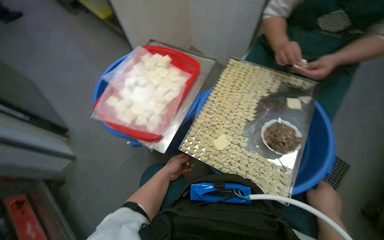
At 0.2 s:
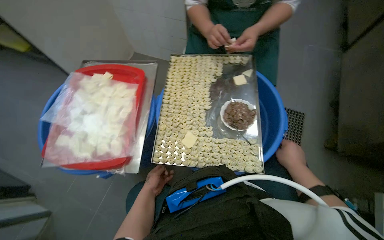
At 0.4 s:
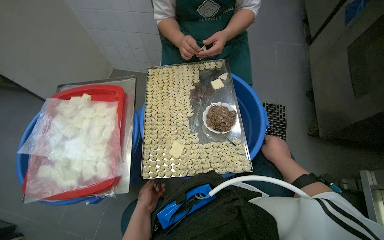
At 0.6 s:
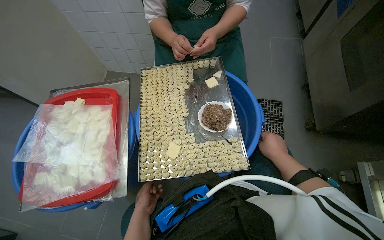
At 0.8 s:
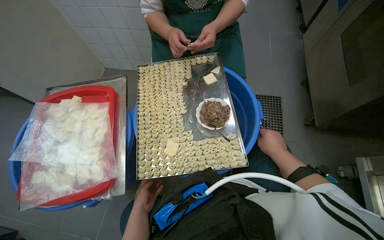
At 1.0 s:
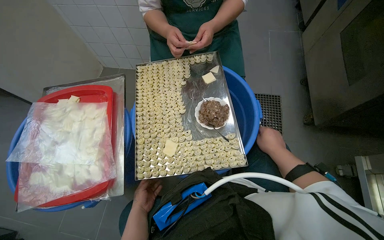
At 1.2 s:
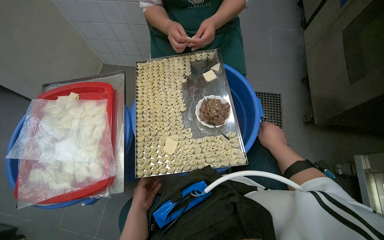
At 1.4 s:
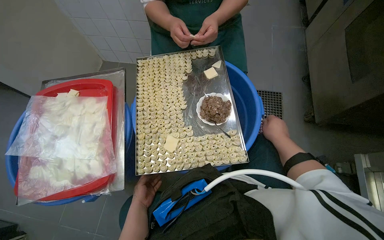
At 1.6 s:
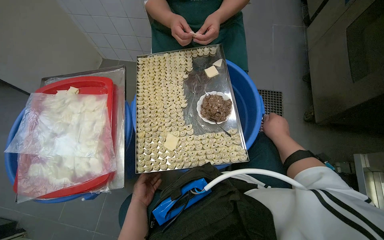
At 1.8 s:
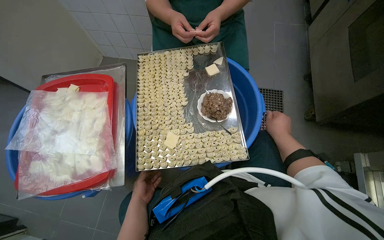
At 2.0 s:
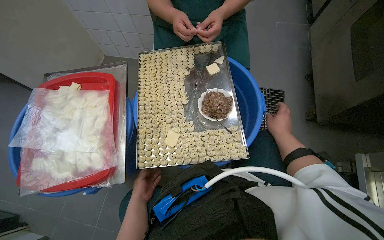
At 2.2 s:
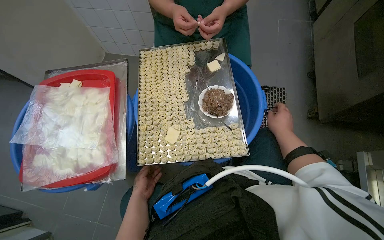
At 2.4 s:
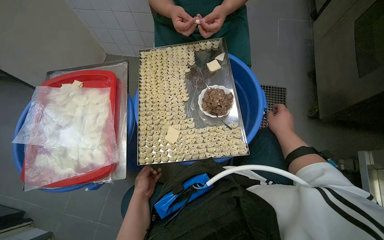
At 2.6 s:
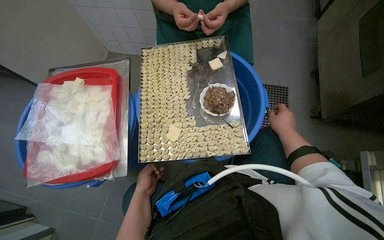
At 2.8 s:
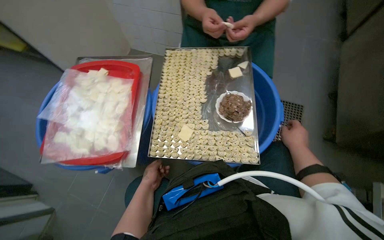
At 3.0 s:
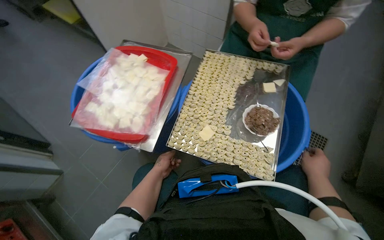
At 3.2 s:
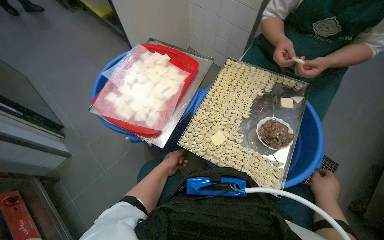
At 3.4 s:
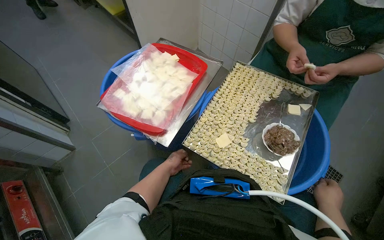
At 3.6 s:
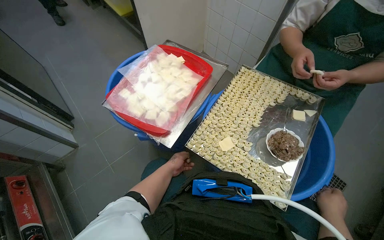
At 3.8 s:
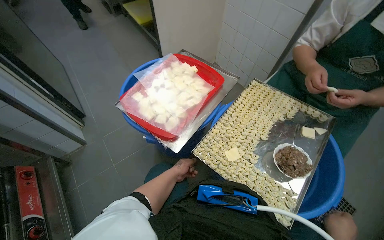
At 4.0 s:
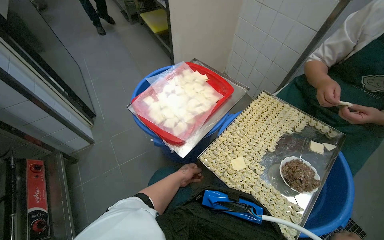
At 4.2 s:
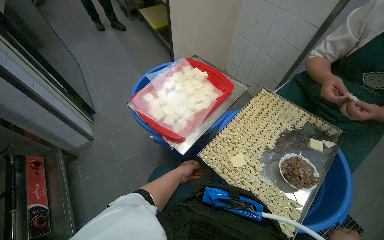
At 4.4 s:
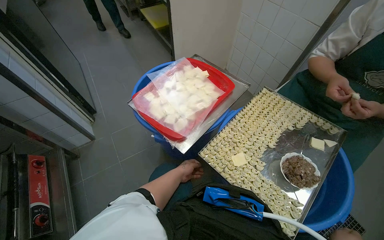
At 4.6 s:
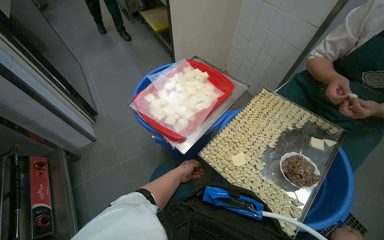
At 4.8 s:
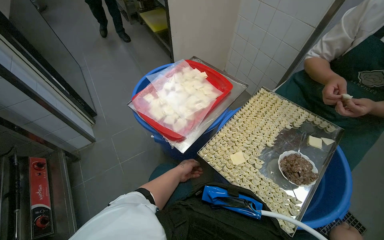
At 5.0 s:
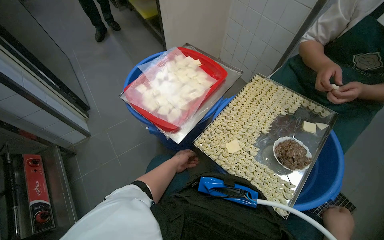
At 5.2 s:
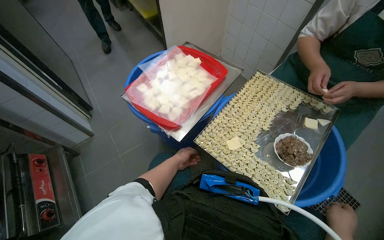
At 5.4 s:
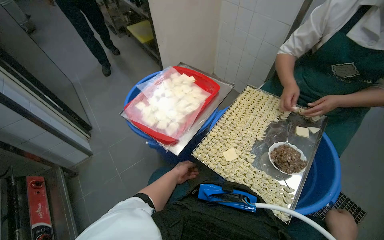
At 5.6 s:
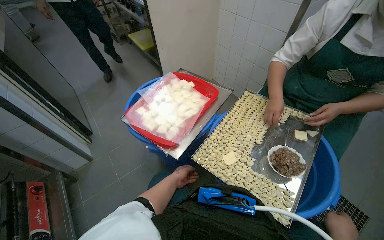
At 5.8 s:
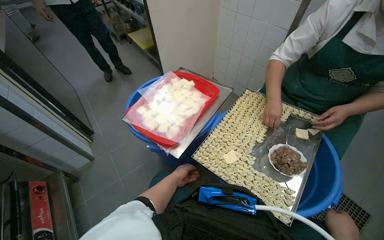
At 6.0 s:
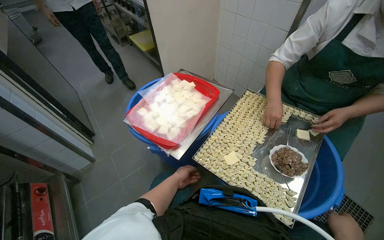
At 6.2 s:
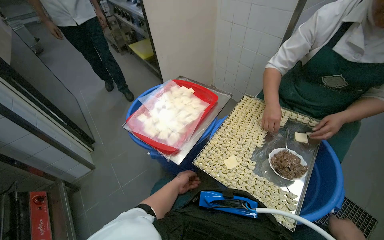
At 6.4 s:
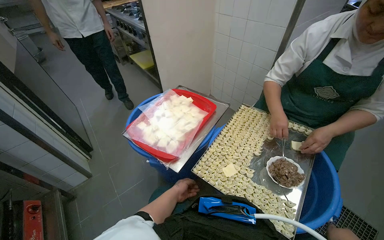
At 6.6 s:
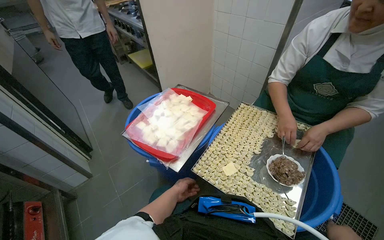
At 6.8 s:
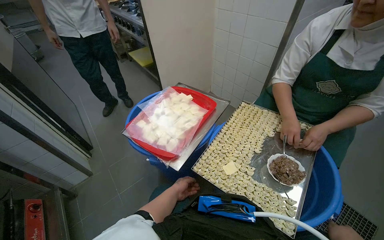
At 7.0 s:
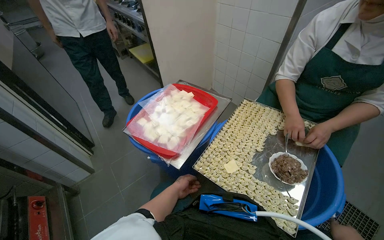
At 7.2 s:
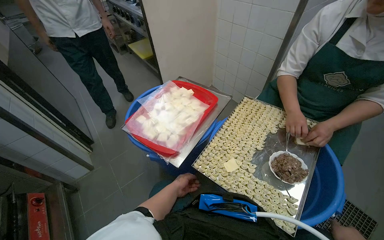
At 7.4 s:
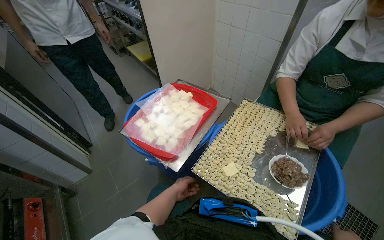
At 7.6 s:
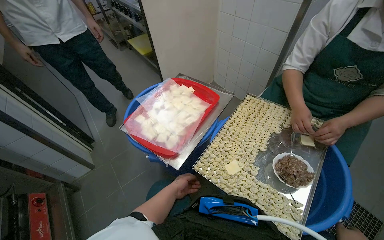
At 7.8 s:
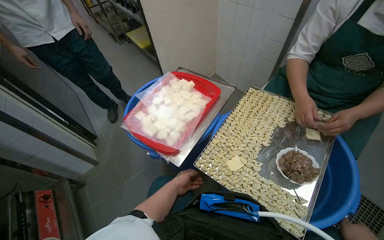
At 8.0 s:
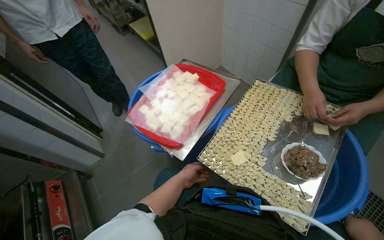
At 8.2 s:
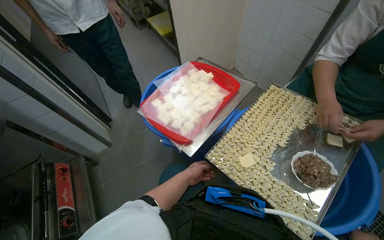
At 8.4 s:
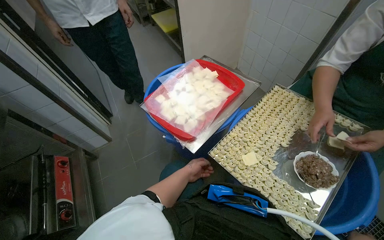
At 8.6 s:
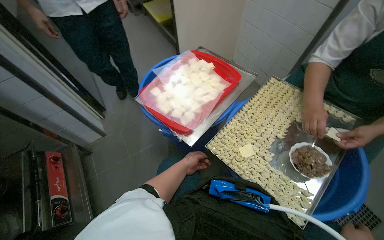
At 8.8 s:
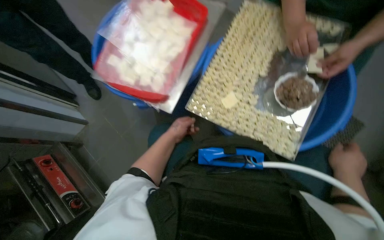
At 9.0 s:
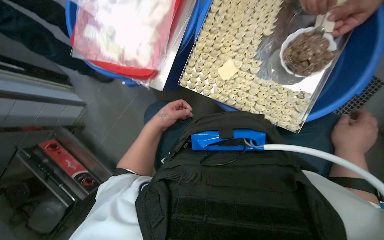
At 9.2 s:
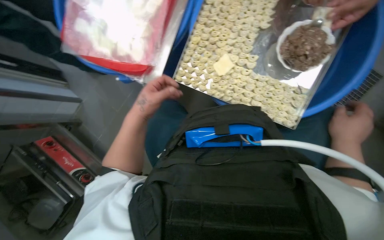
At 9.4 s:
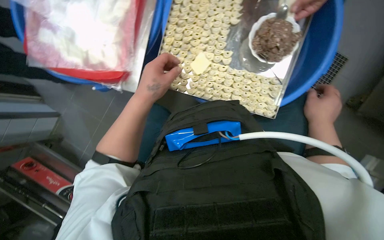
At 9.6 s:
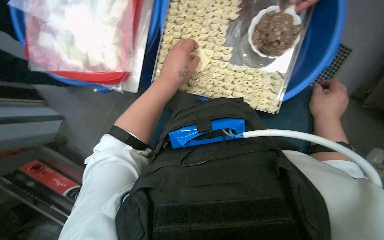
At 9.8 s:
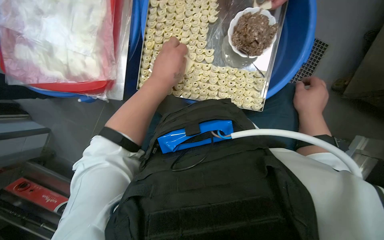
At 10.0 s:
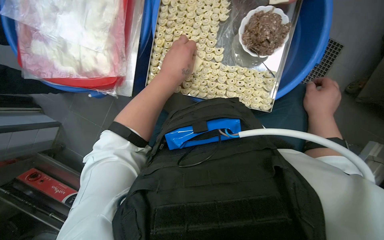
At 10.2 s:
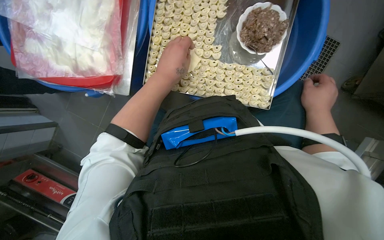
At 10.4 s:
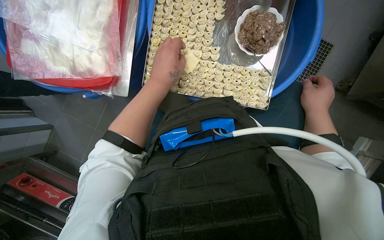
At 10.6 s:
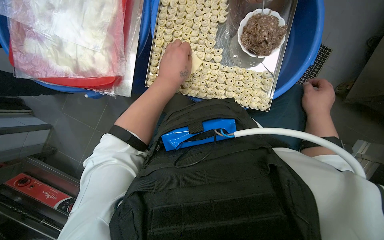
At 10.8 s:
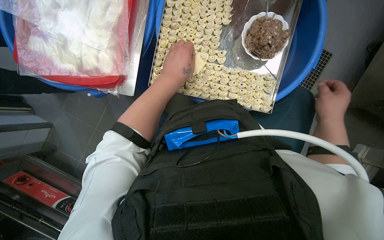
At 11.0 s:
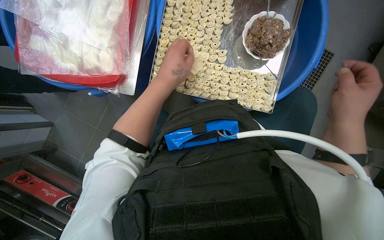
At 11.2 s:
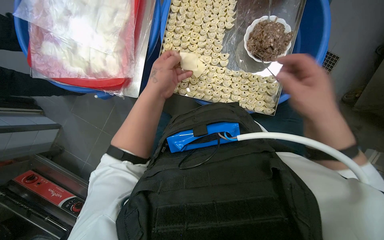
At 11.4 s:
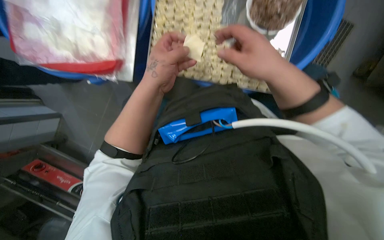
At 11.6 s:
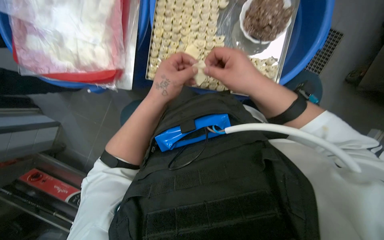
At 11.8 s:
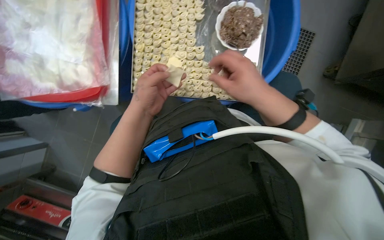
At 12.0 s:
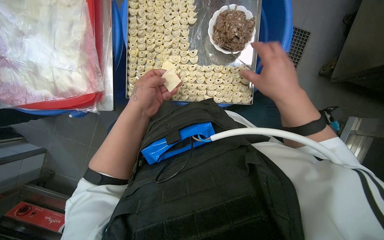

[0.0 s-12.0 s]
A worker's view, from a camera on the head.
Job: preparing food.
The whole recording: Making dumplings with meat filling. The worker picks up dough, fills it with meat, folds it, and places the finished dumpling on a tray.
0.0 to 1.6 s: The head turns to the right by roughly 35 degrees.
7.6 to 9.0 s: The view tilts roughly 35 degrees downward.
9.0 to 10.4 s: The left hand is displaced nearer to the camera and up the picture by approximately 20 cm. The right hand travels farther from the camera by some 10 cm.
10.4 to 12.0 s: The right hand goes roughly 20 cm to the left and nearer to the camera.

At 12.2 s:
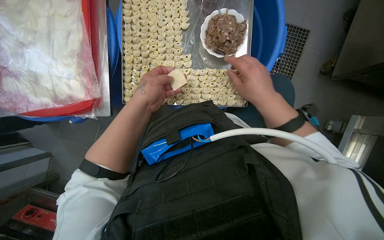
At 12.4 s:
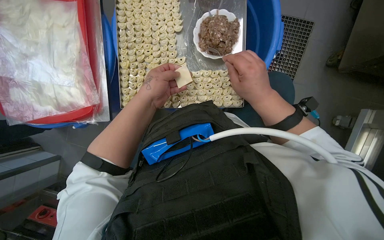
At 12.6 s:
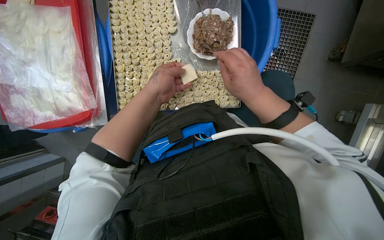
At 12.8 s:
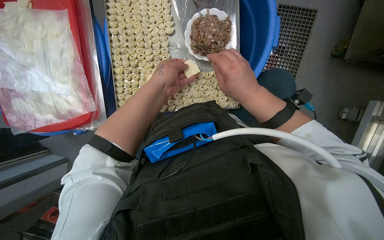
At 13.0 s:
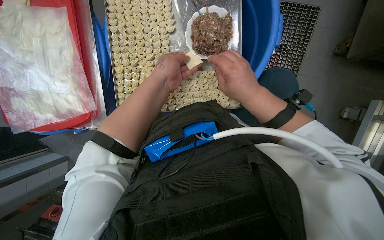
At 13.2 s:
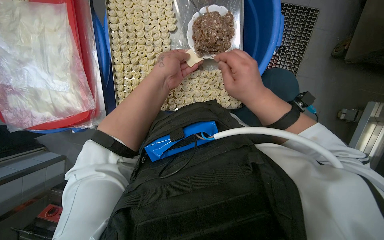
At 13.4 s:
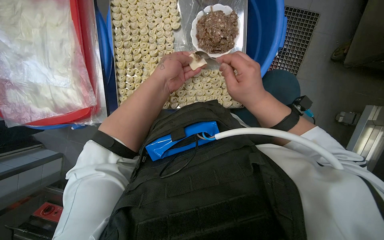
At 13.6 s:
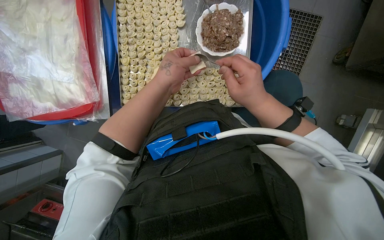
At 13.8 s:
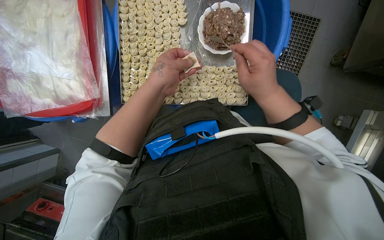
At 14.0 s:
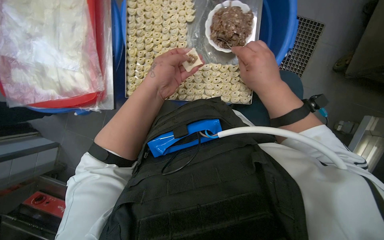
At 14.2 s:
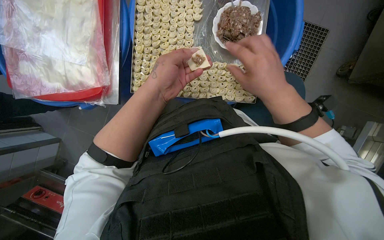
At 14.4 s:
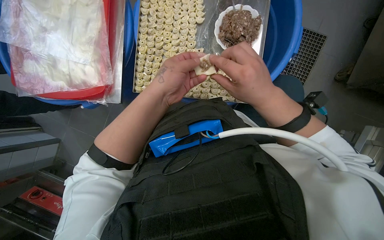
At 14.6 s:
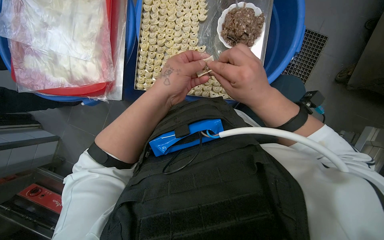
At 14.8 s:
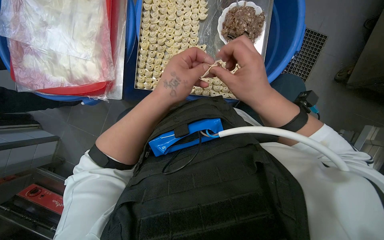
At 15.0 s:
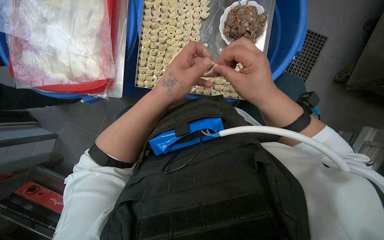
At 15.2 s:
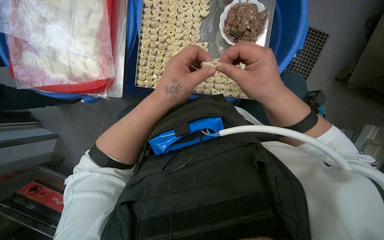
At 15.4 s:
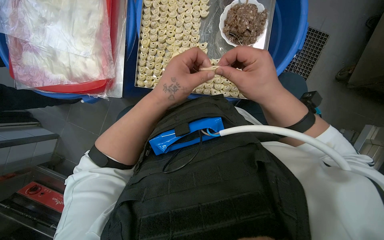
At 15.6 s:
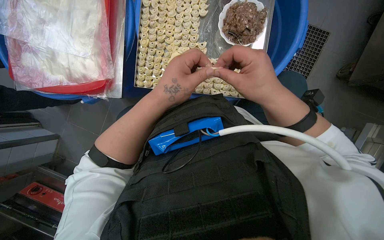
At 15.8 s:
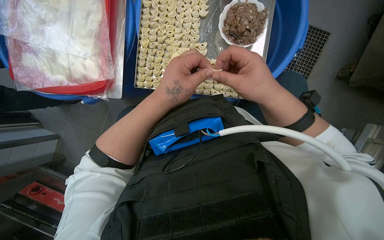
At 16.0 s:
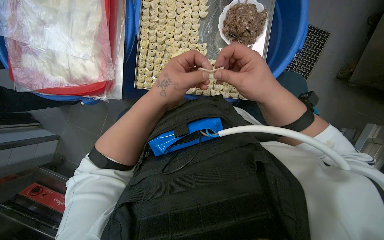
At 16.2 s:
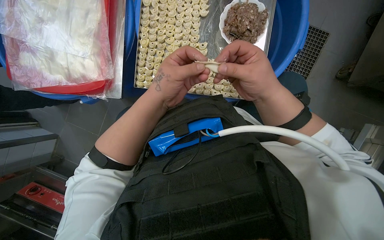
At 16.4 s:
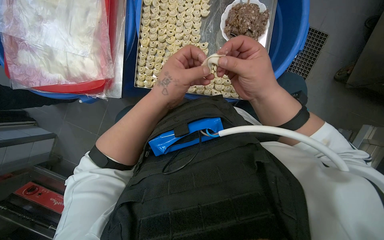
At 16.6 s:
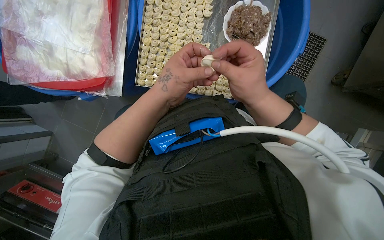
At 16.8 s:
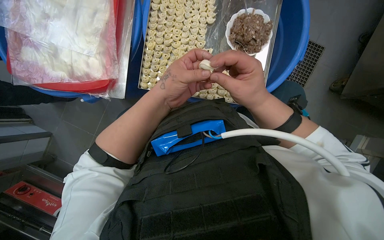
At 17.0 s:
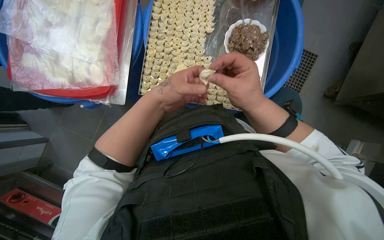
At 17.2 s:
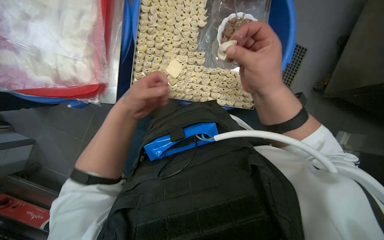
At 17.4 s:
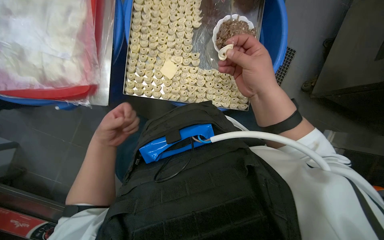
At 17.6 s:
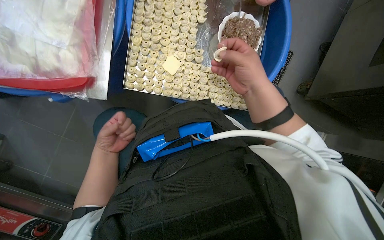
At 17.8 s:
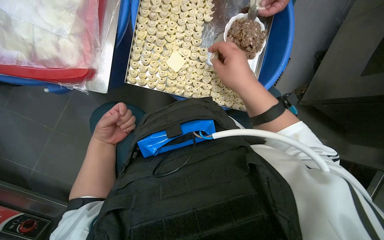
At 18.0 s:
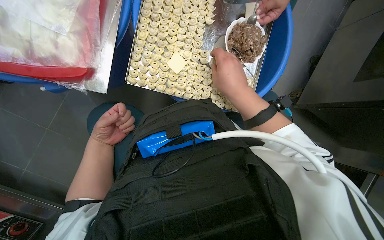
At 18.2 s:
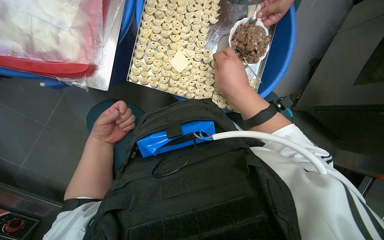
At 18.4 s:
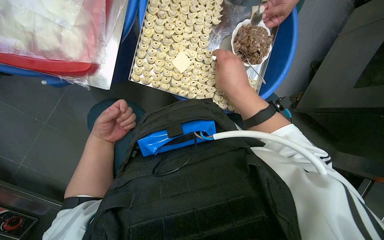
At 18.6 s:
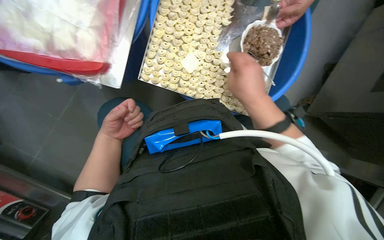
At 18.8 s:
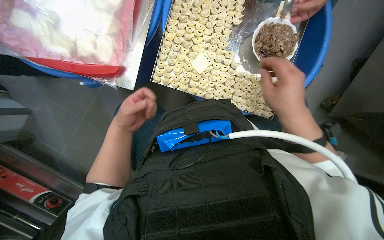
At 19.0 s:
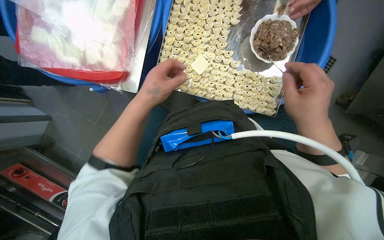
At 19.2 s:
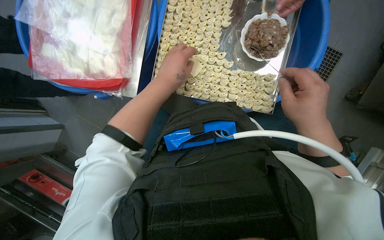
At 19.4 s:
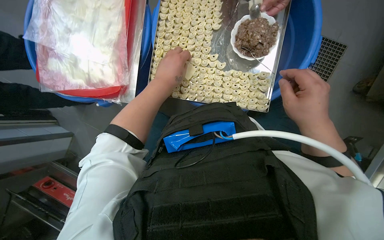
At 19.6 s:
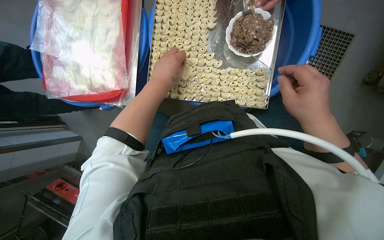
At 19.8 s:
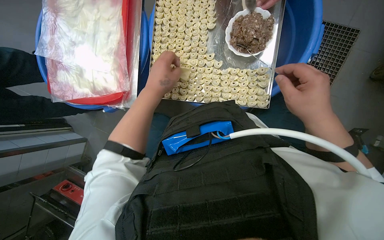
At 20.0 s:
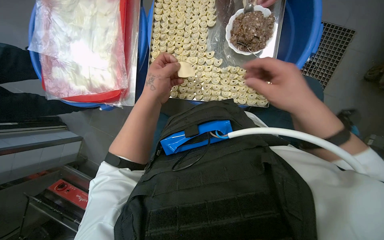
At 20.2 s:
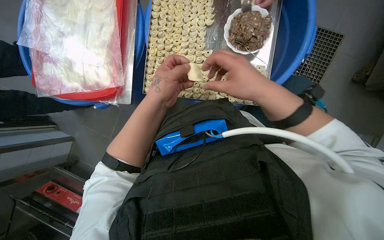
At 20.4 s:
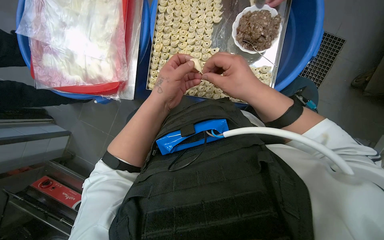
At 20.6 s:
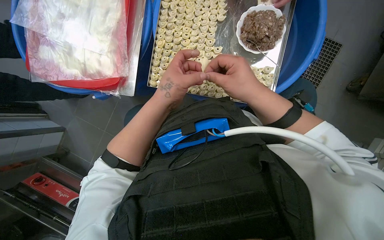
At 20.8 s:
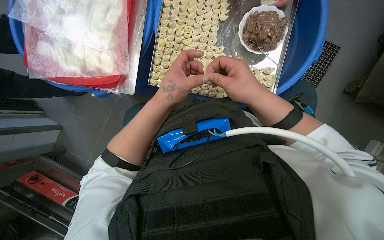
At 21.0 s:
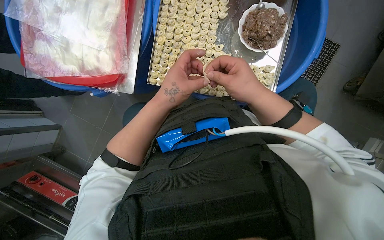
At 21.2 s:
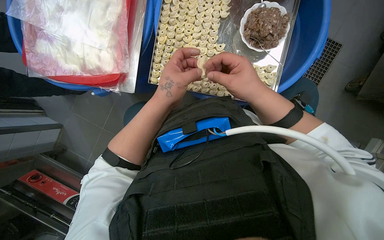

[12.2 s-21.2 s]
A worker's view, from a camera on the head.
Job: preparing food.
The whole recording: Making dumplings with meat filling. The worker picks up dough, fills it with meat, folds it, and places the finished dumpling on a tray.
13.8 to 15.2 s: The left hand travels nearer to the camera by approximately 10 cm.
15.2 to 16.6 s: The hands are busy where they are.
16.6 to 18.2 s: The view swings some 20 degrees to the right. The left hand heads to the left, farther from the camera and down the picture, covering roughly 35 cm.
18.2 to 19.8 s: The camera is aimed some 20 degrees further to the left. The right hand is displaced to the right and down the picture by roughly 20 cm. The left hand heads nearer to the camera, to the right and up the picture, covering roughly 30 cm.
19.8 to 21.2 s: The right hand travels to the left by roughly 15 cm.
